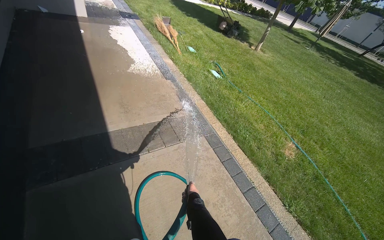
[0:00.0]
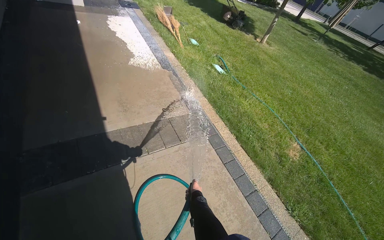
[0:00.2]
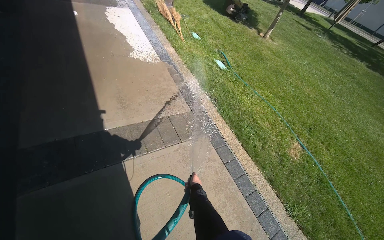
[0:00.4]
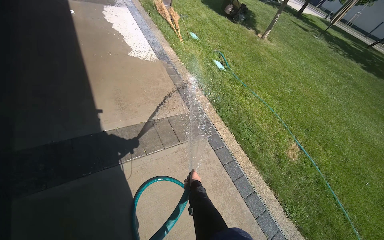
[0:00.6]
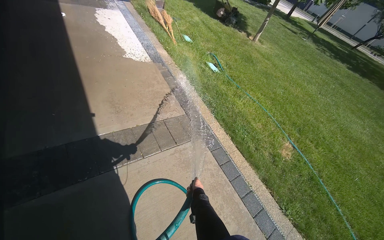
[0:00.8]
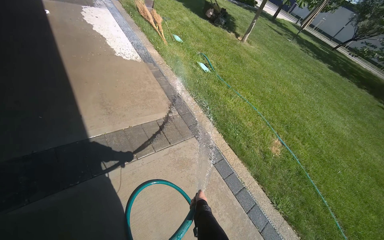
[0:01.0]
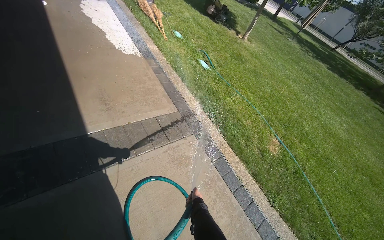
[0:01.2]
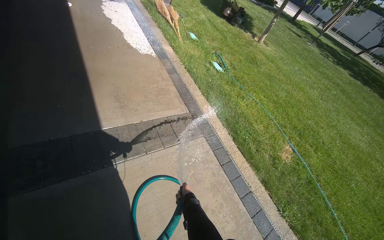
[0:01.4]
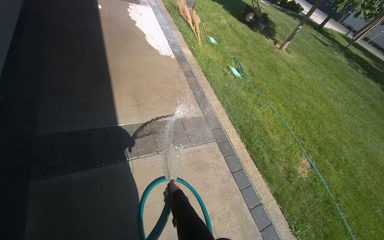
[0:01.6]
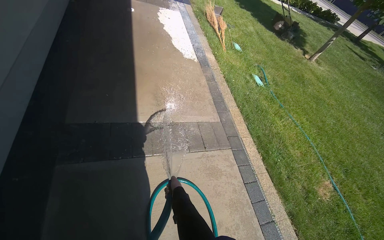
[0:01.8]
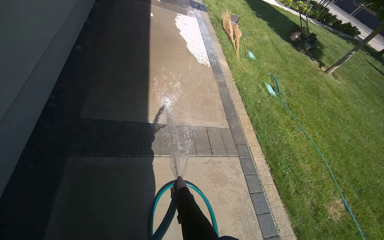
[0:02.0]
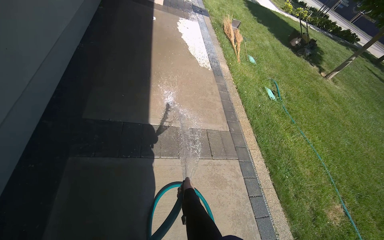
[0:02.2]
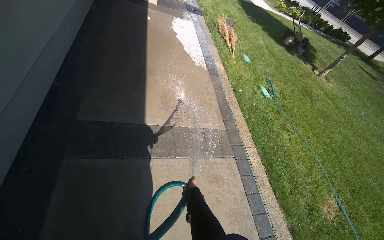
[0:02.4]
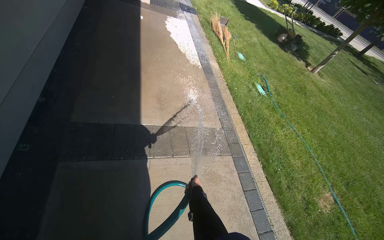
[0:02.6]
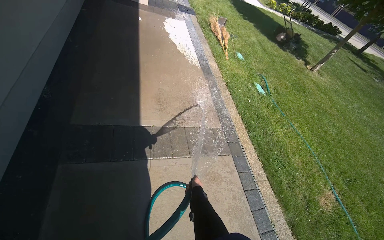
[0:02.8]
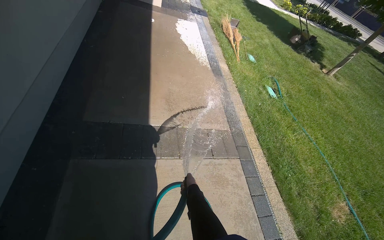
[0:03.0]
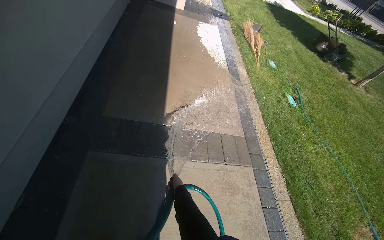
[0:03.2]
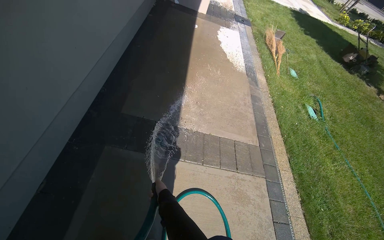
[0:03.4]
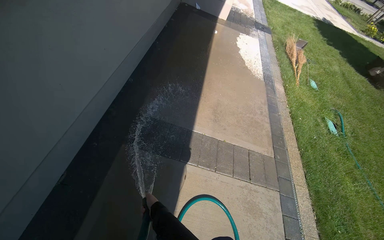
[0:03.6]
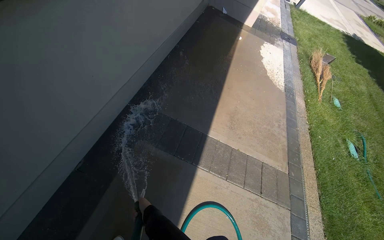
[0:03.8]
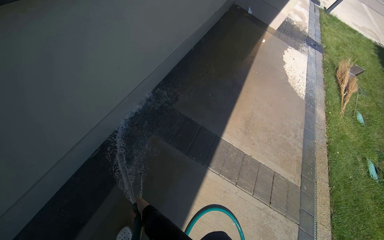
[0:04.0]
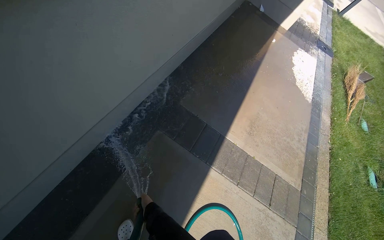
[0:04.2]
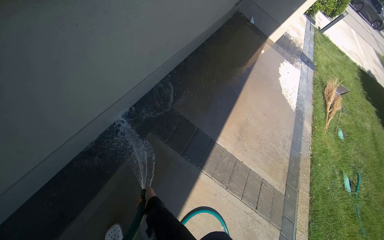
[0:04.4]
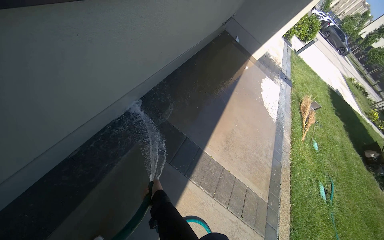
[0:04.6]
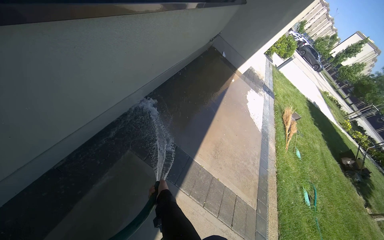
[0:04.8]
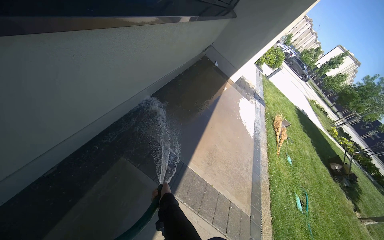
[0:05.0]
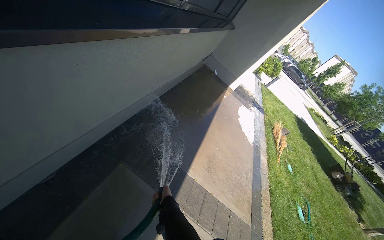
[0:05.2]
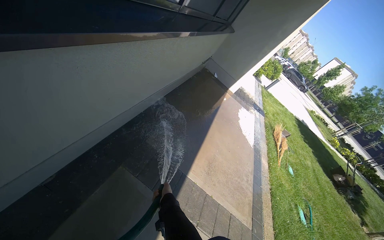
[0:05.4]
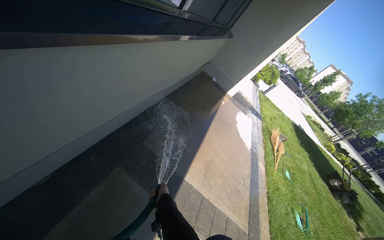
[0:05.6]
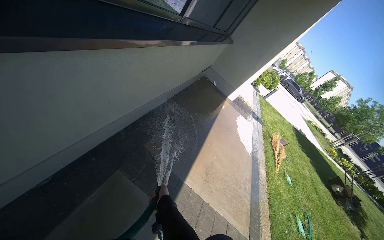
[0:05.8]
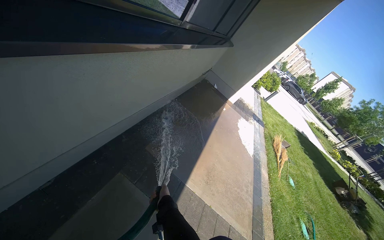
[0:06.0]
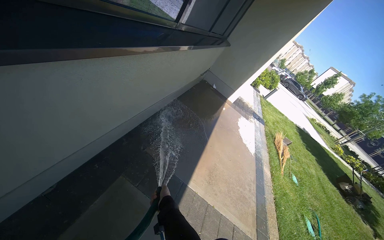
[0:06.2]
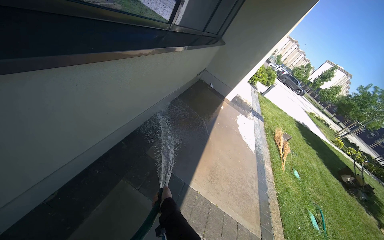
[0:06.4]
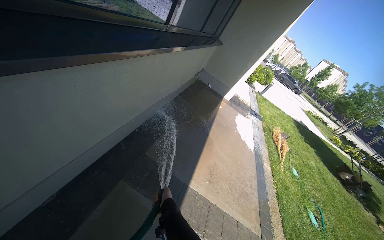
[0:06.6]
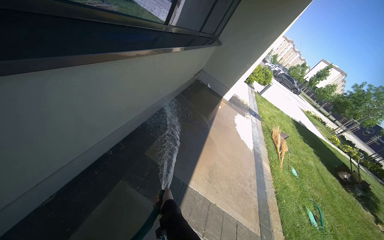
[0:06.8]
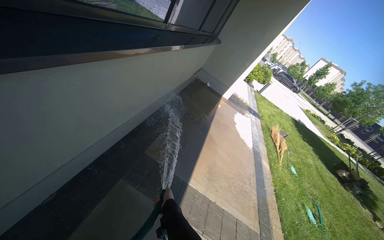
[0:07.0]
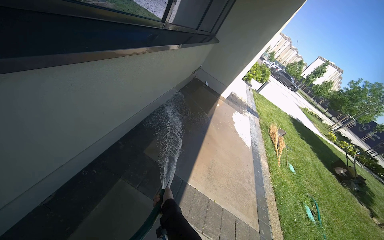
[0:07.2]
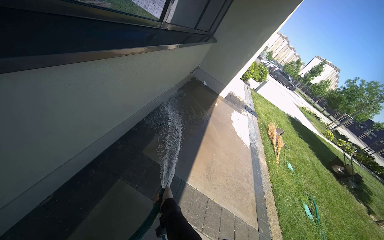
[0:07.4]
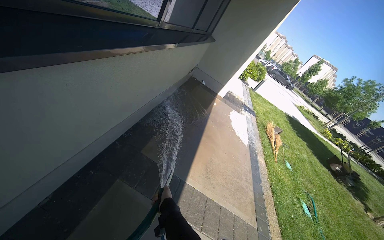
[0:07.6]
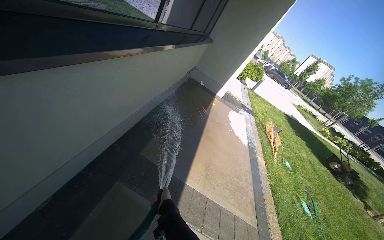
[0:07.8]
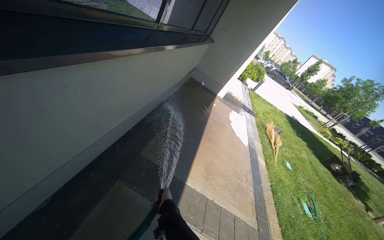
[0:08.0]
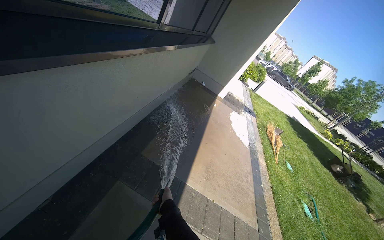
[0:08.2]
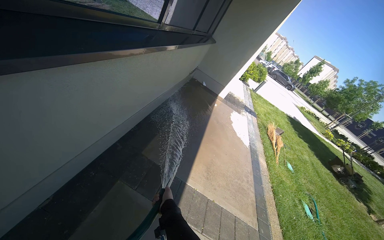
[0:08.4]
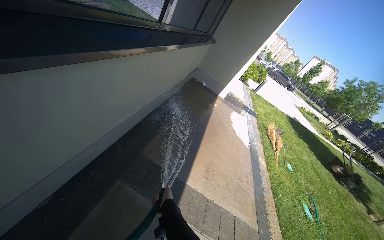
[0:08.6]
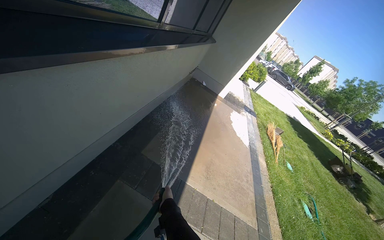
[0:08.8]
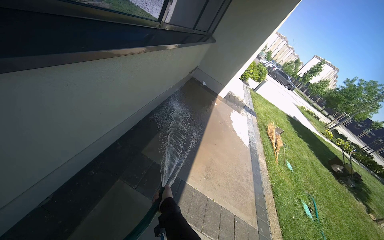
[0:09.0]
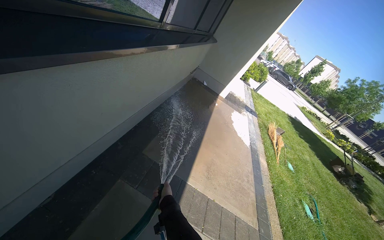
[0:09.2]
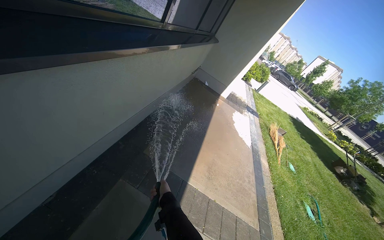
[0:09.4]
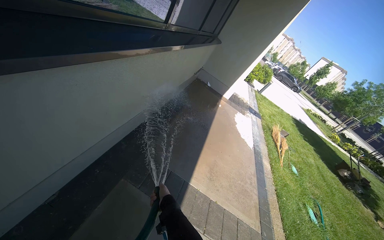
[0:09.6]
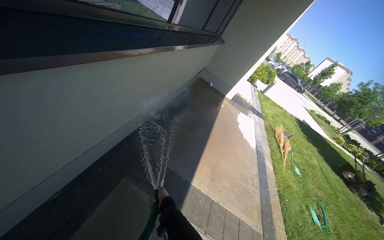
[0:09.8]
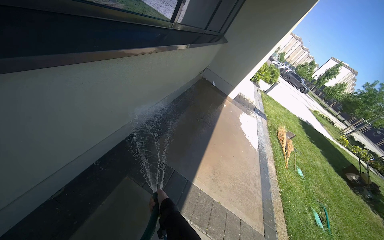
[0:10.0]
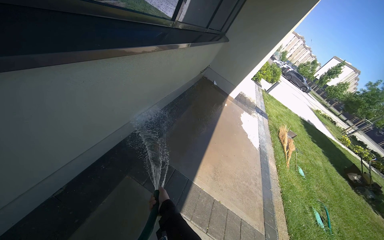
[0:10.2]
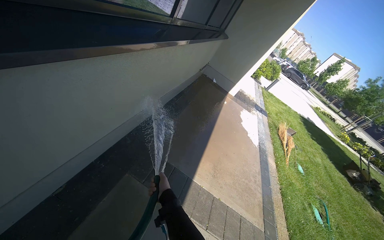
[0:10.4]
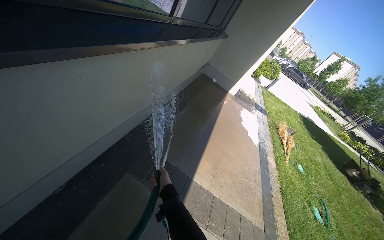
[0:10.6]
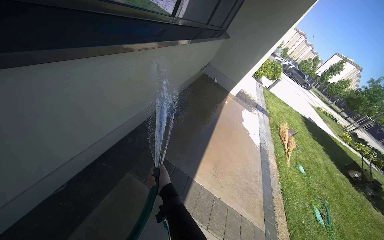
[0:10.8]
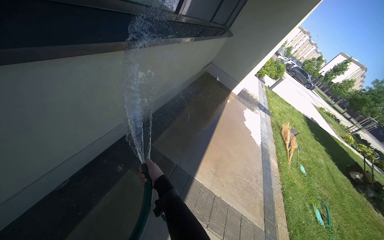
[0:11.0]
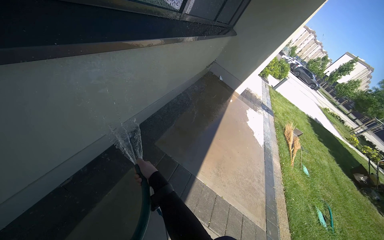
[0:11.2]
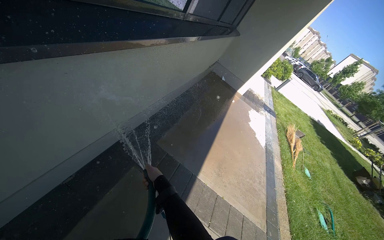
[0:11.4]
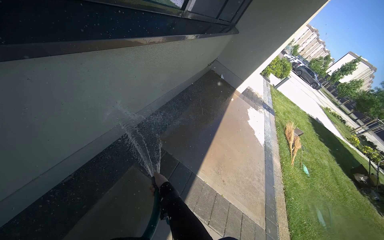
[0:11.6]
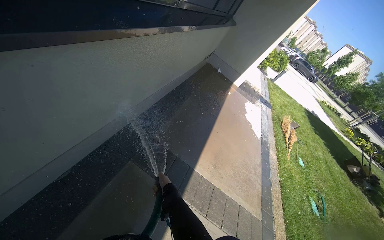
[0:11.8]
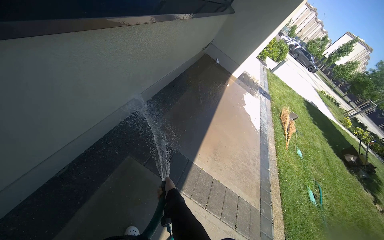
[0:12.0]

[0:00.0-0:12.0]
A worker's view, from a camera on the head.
Job: wiping surfaces.
The whole recording: Spraying water on sidewalk. The worker sprays water onto the sidewalk with a hose.
0:00.0 to 0:01.6: The right hand travels to the left by approximately 15 cm.
0:03.0 to 0:04.4: The head travels to the left, some 40 cm. The head turns to the left by approximately 35 degrees.
0:04.4 to 0:06.0: The wearer looks approximately 20 degrees further upward.

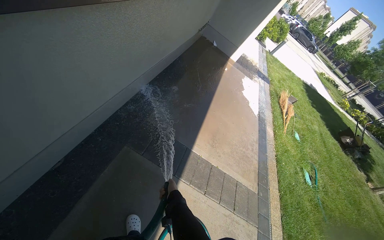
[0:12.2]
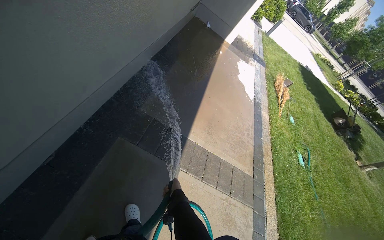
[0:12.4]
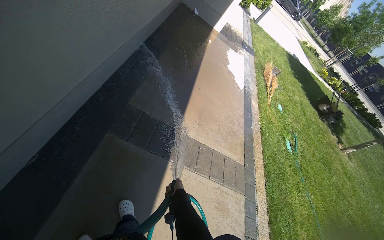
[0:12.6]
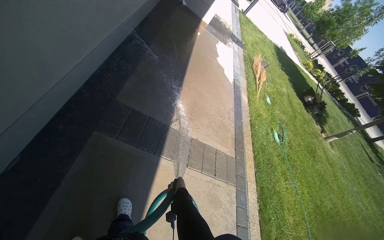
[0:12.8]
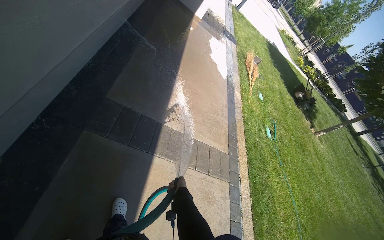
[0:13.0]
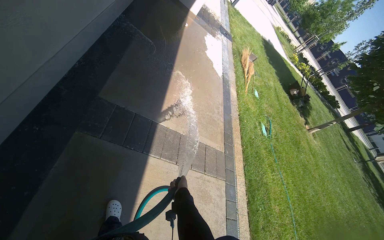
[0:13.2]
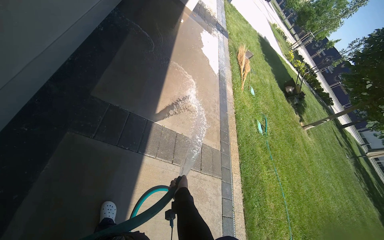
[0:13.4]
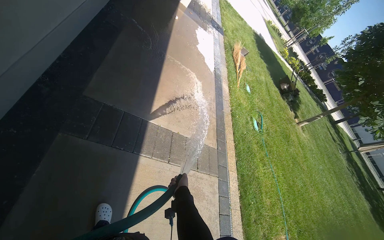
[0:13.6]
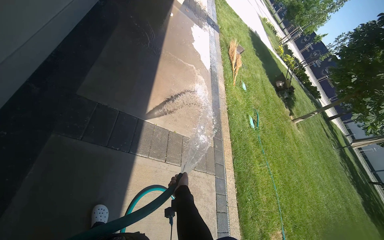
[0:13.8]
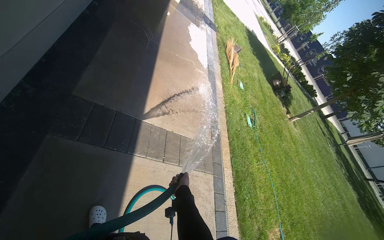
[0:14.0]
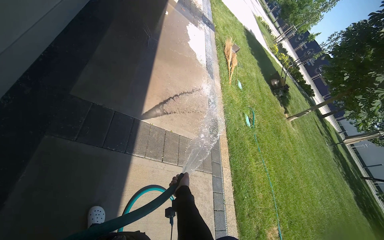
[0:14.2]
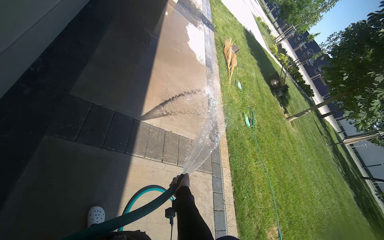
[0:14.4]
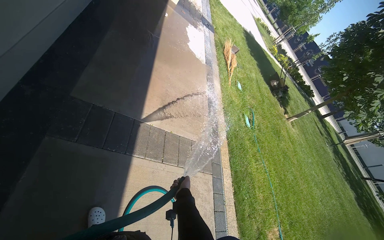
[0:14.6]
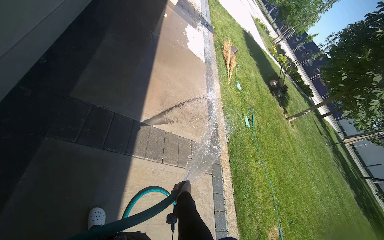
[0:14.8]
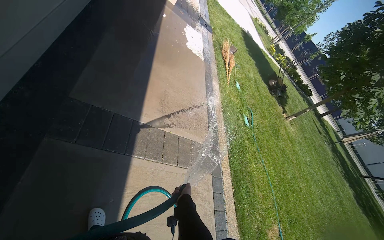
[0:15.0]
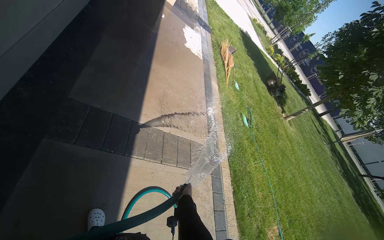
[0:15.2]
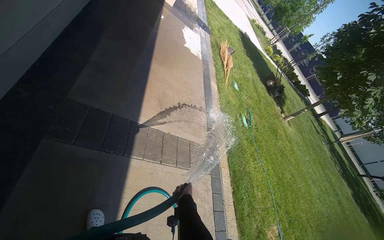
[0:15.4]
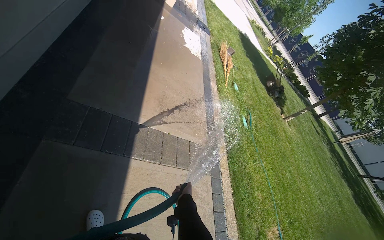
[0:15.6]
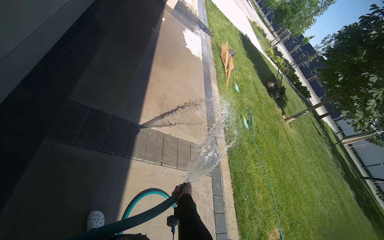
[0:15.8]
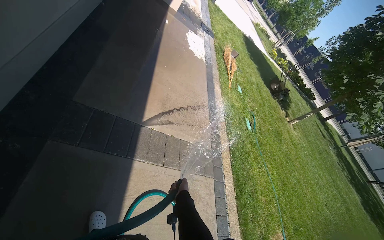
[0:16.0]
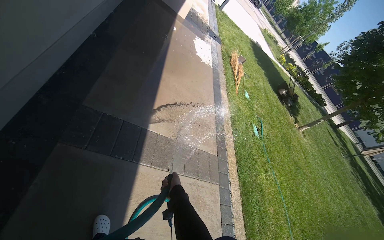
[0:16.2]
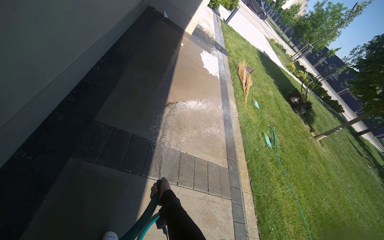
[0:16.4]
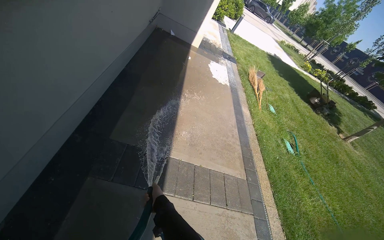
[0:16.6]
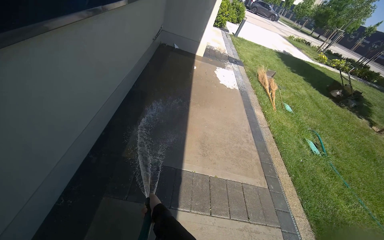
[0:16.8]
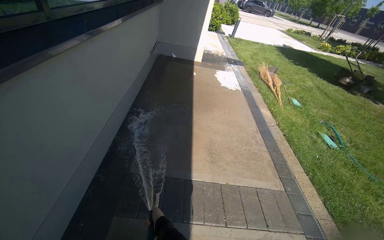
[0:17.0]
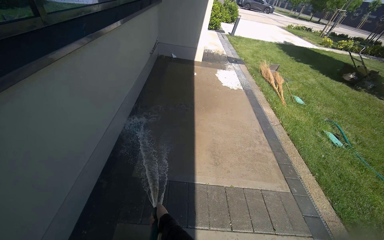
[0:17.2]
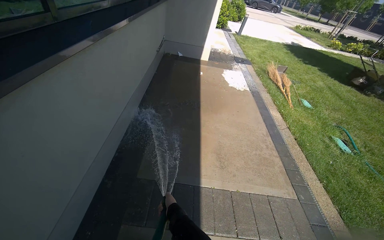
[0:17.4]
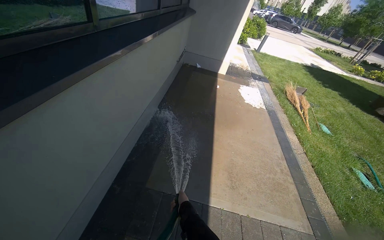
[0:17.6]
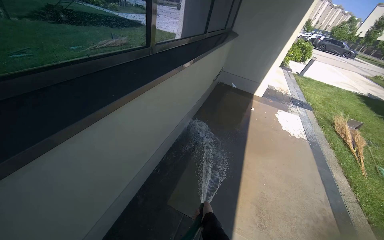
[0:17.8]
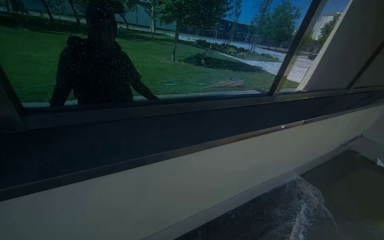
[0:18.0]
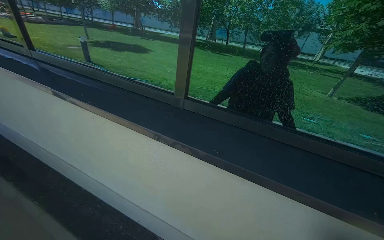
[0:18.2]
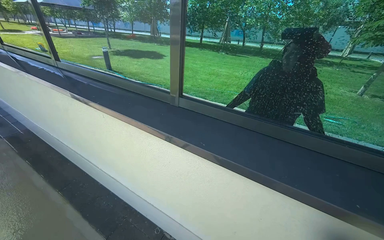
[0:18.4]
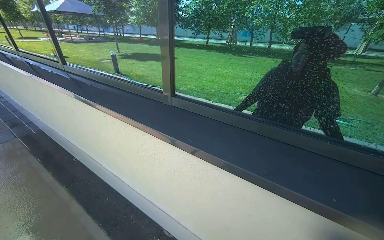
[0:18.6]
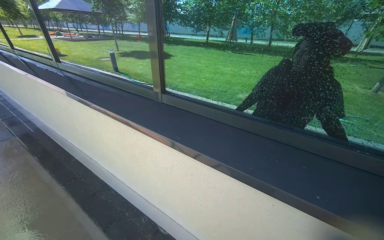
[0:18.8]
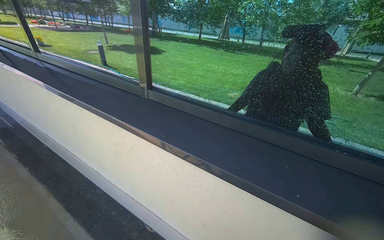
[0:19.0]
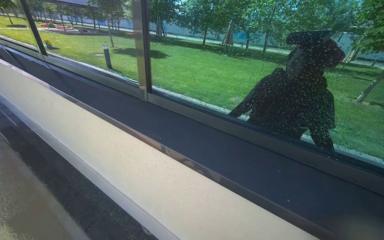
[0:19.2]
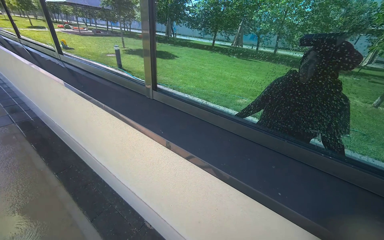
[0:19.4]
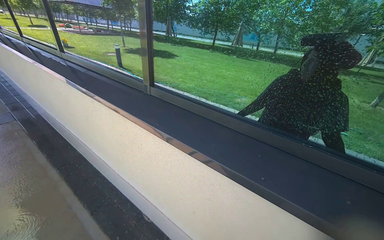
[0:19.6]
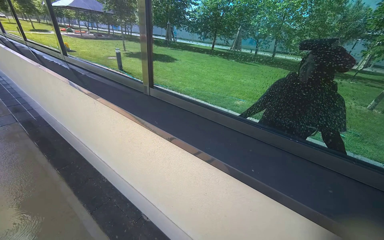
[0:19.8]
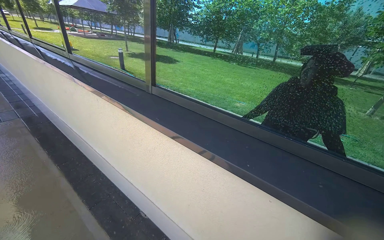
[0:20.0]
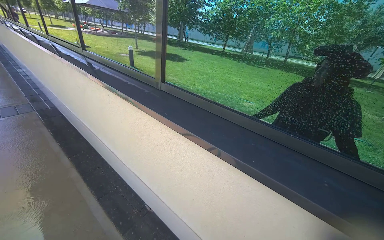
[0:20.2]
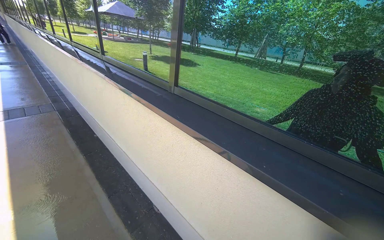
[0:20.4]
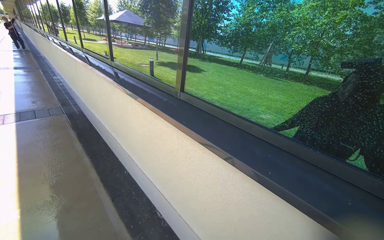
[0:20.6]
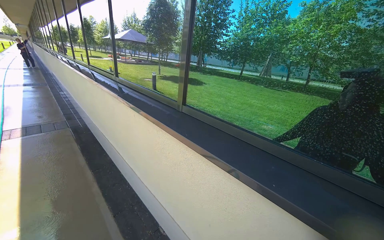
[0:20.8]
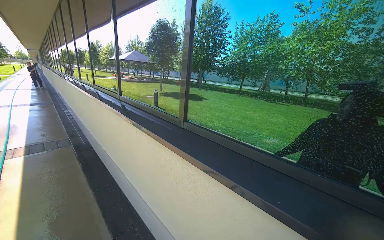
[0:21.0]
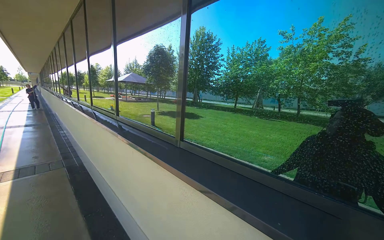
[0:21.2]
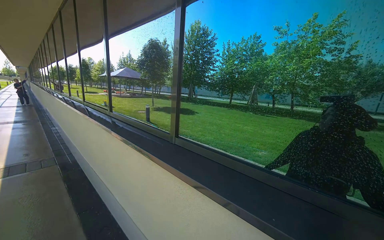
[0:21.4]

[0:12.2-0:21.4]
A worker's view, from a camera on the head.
Job: wiping surfaces.
The whole recording: Spraying water on sidewalk. The worker sprays water onto the sidewalk with a hose.
0:12.2 to 0:13.8: The view pans to the right by about 15 degrees. The camera pitches downward, by roughly 15 degrees.
0:13.8 to 0:15.2: The right hand travels nearer to the camera by approximately 15 cm.
0:15.2 to 0:16.8: The view swings some 20 degrees to the left. The camera pitches upward, by some 15 degrees. The right hand shifts roughly 30 cm to the left and farther from the camera.
0:16.8 to 0:18.4: The head rotates approximately 100 degrees to the left. The view tips upward by some 25 degrees.
0:19.8 to 0:21.4: The camera pitches upward, by some 20 degrees.
